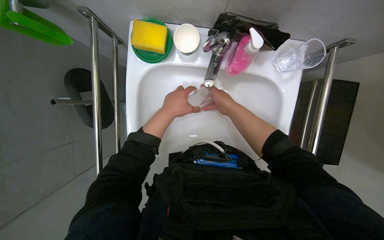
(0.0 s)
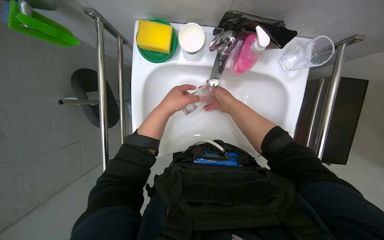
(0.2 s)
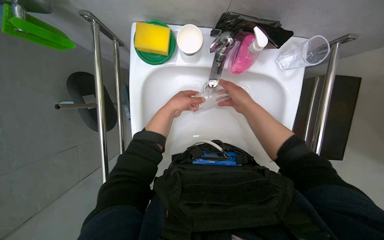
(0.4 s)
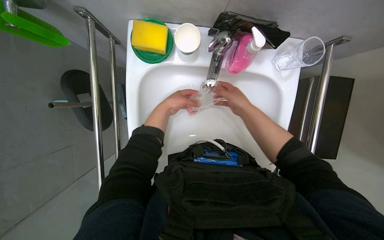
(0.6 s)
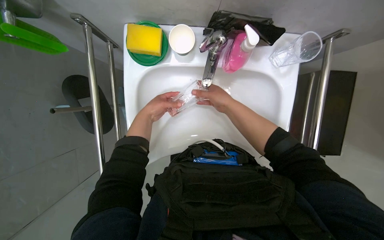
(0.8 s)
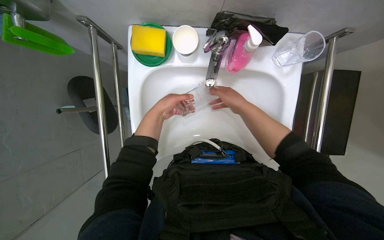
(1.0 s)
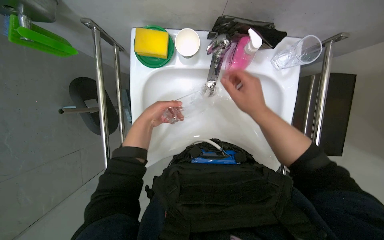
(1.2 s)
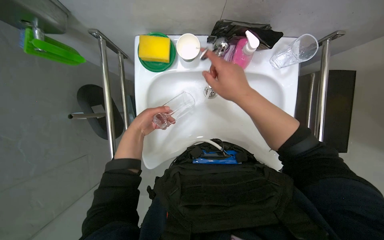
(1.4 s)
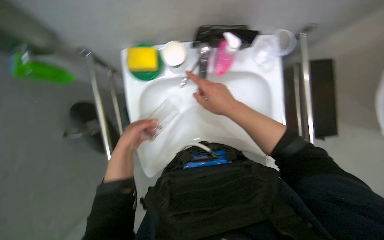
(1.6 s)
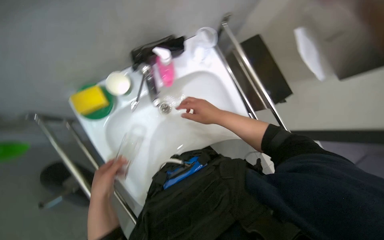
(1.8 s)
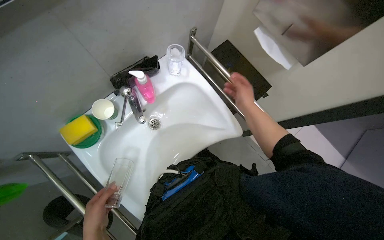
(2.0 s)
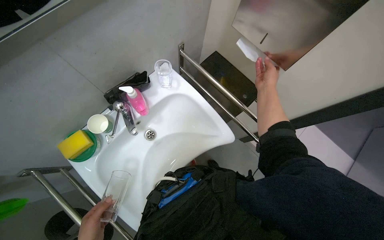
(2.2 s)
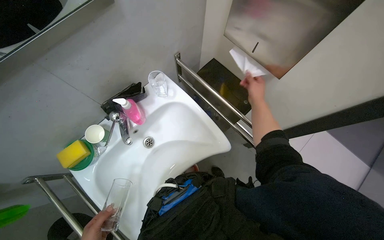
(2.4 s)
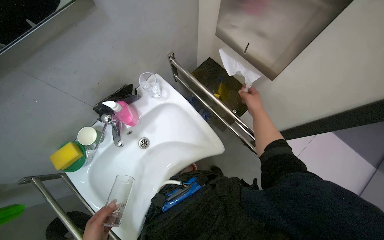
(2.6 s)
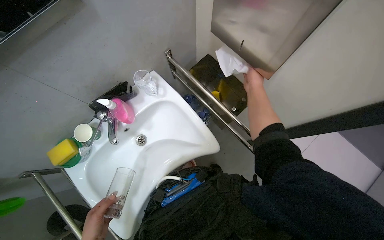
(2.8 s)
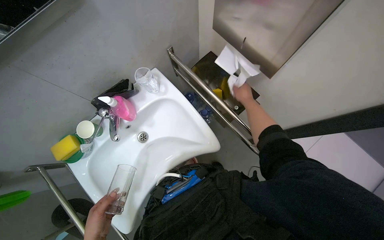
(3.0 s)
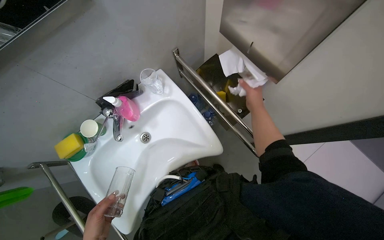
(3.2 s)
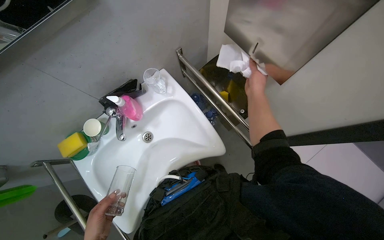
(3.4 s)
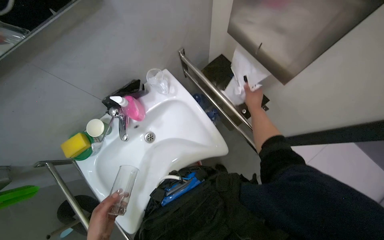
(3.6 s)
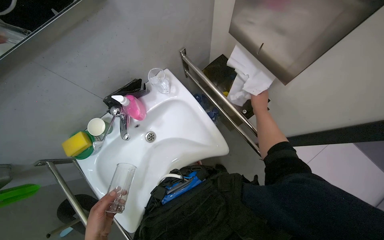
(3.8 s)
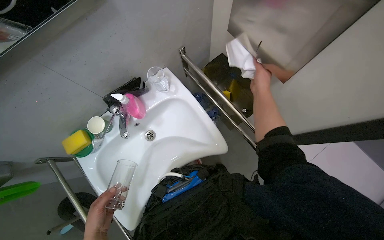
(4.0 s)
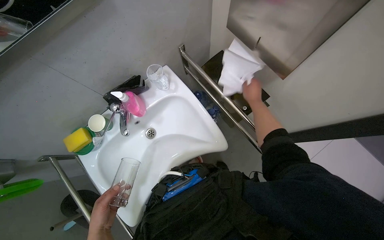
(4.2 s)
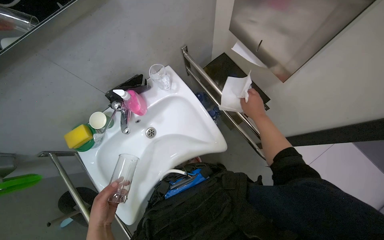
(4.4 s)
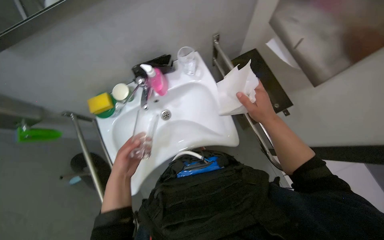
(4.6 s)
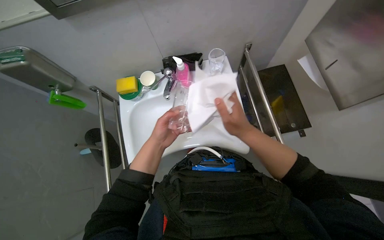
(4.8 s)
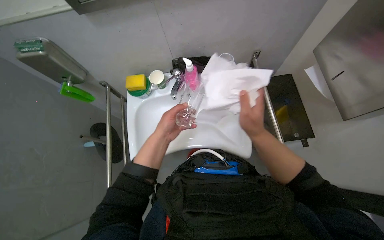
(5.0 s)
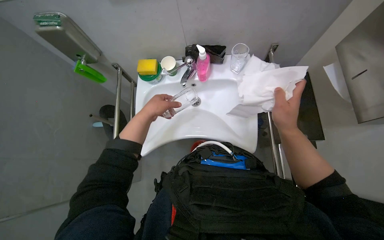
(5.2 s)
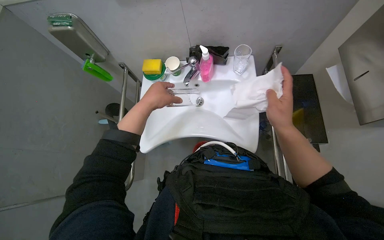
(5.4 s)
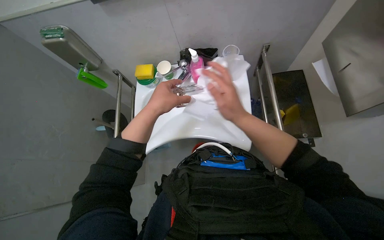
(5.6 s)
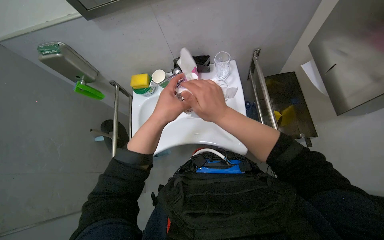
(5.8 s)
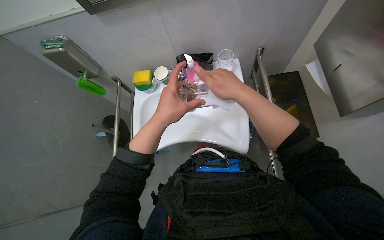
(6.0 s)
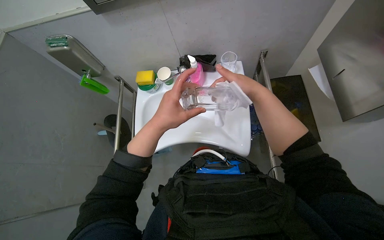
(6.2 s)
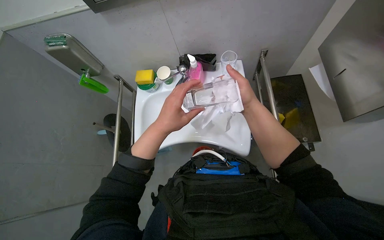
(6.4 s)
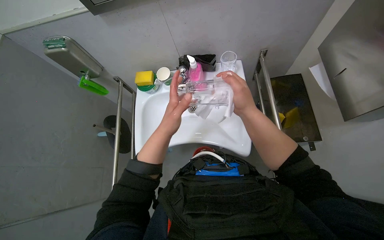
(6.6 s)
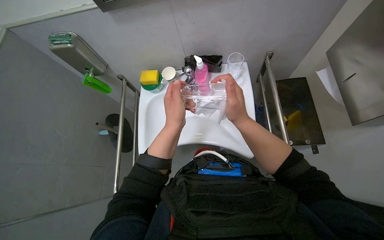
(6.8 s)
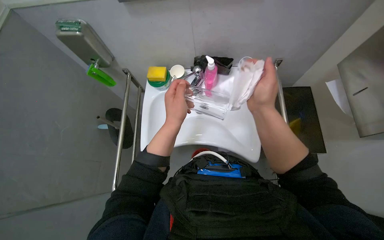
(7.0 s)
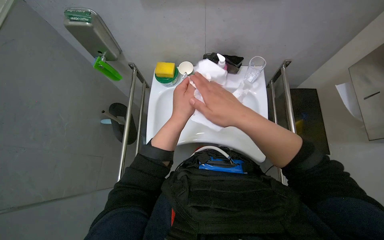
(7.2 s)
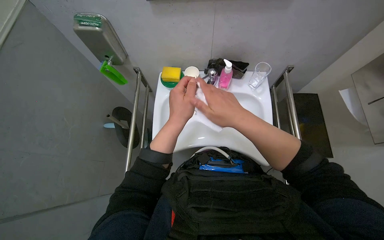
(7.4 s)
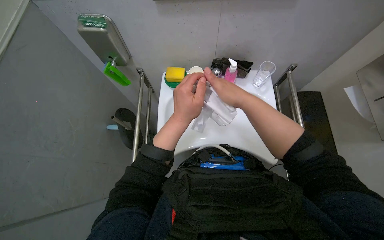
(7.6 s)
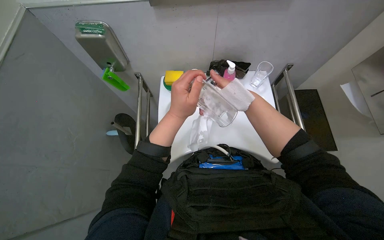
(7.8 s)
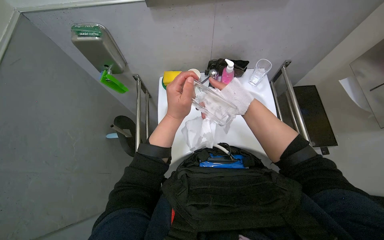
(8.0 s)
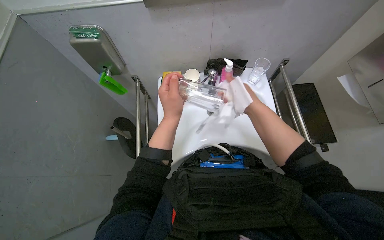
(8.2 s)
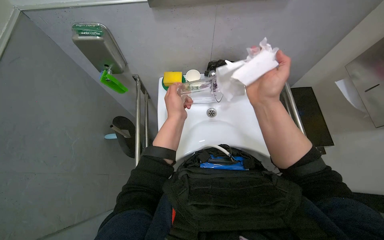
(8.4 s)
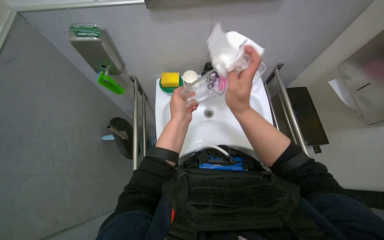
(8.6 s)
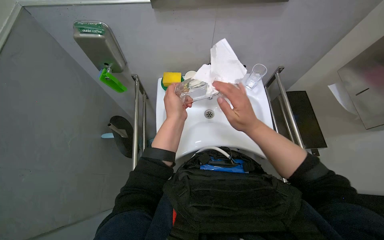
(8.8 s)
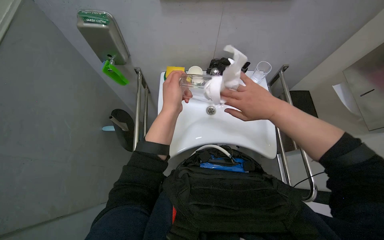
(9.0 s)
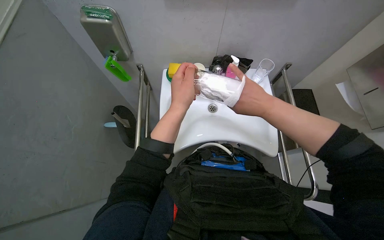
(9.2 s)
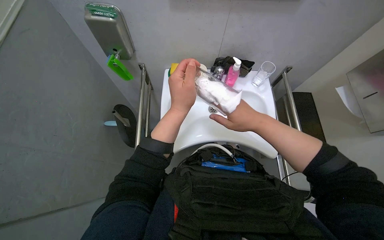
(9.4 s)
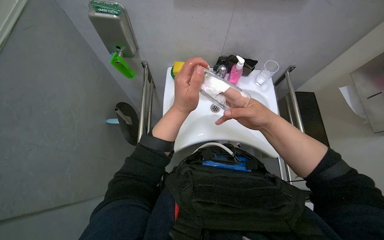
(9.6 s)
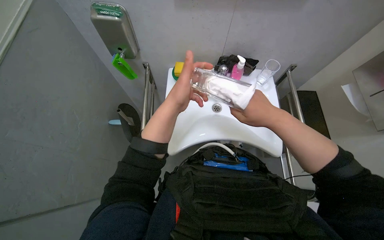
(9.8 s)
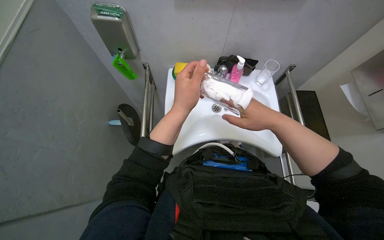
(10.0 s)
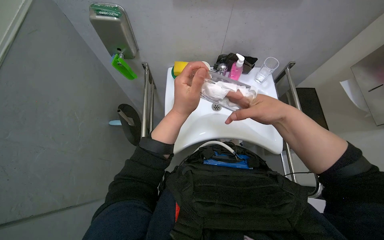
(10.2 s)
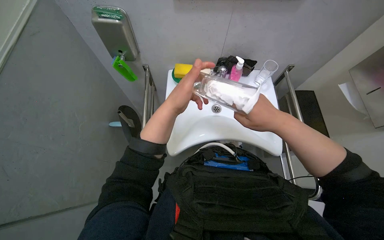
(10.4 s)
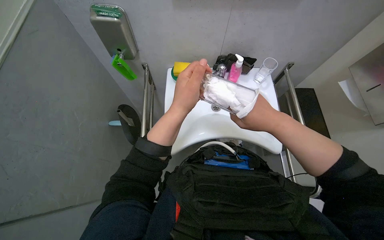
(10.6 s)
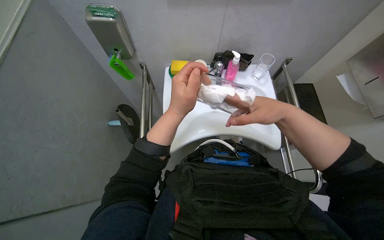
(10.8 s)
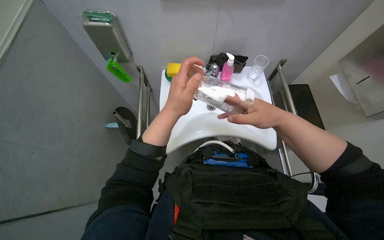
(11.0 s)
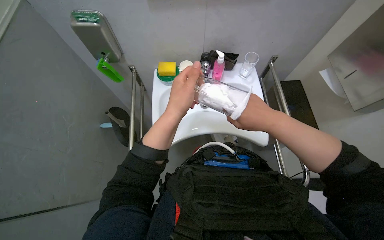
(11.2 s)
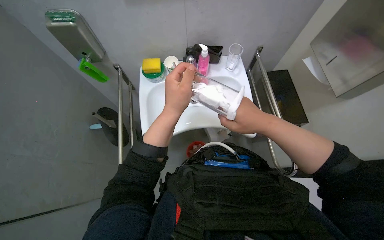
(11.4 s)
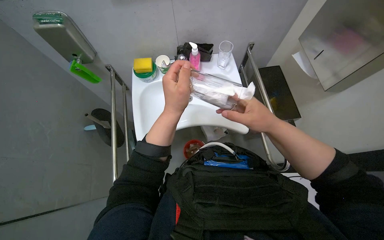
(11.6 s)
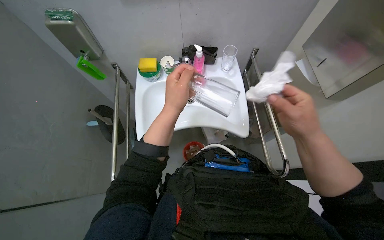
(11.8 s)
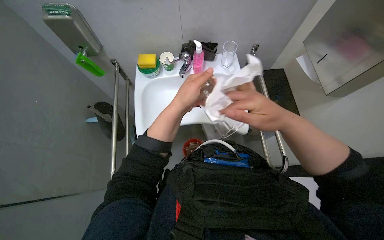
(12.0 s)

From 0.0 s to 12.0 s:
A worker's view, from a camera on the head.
Job: cleaning kitchen.
The whole recording: Cleaning glasses at sink. The worker washes and dries multiple glasses at the sink.
From 0.0 s to 1.6 s: The left hand travels to the left by approximately 15 cm. Meanwhile the right hand is displaced nearer to the camera by some 20 cm.
From 1.6 s to 3.0 s: Everything in view rotates roughly 40 degrees counterclockwise.
From 4.4 s to 6.0 s: Everything in view rotates about 30 degrees clockwise.
From 9.0 s to 10.4 s: The hands are busy where they are.
From 10.4 s to 12.0 s: The right hand heads nearer to the camera, covering some 10 cm.

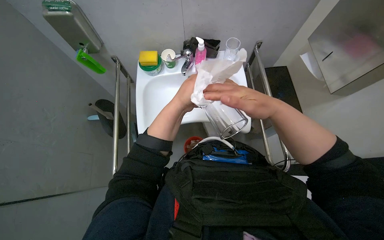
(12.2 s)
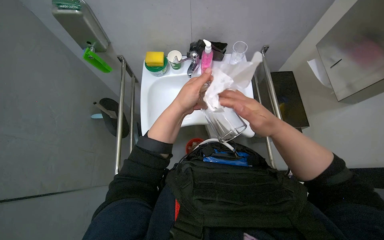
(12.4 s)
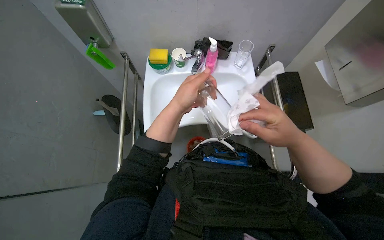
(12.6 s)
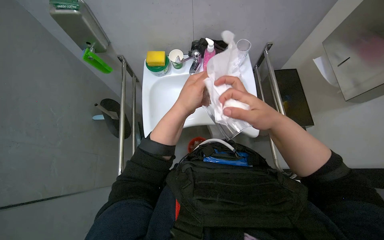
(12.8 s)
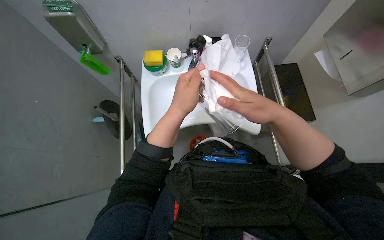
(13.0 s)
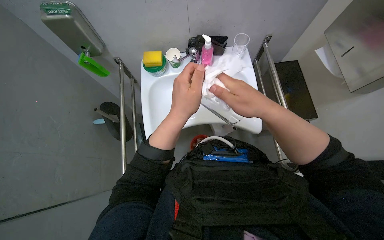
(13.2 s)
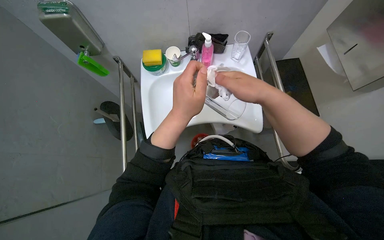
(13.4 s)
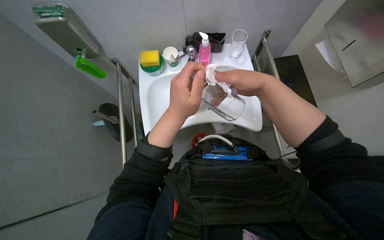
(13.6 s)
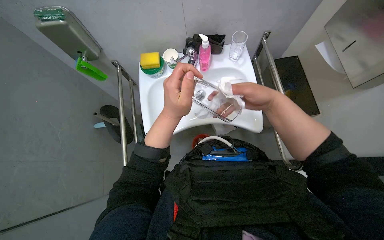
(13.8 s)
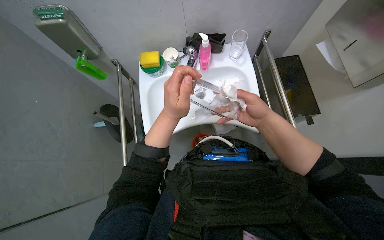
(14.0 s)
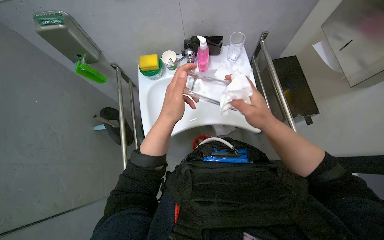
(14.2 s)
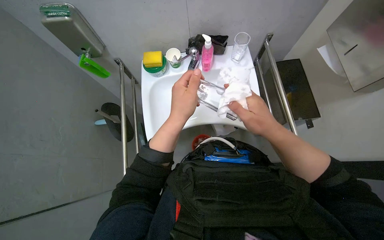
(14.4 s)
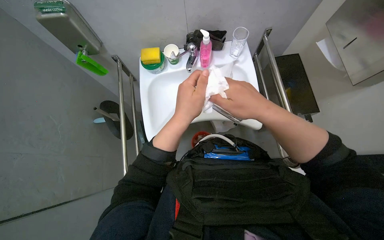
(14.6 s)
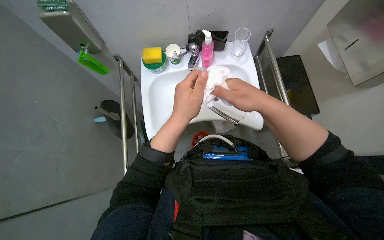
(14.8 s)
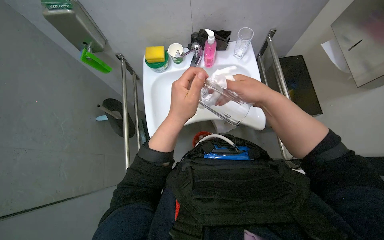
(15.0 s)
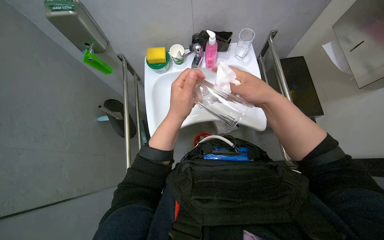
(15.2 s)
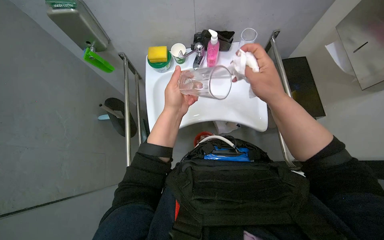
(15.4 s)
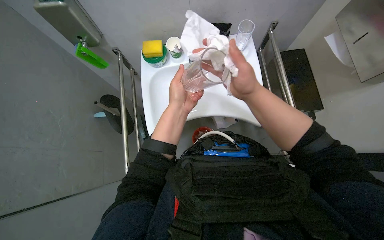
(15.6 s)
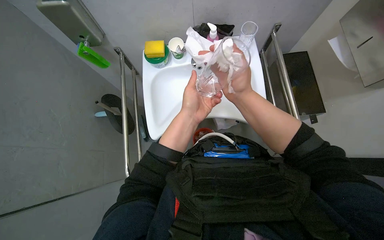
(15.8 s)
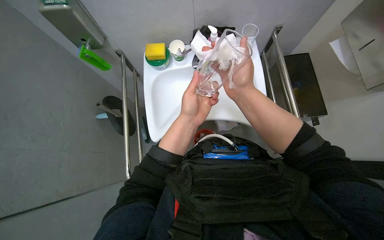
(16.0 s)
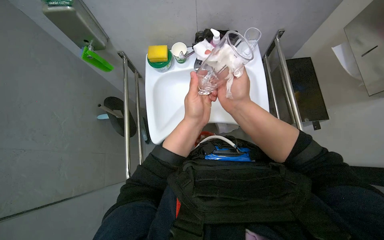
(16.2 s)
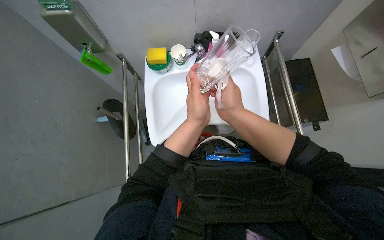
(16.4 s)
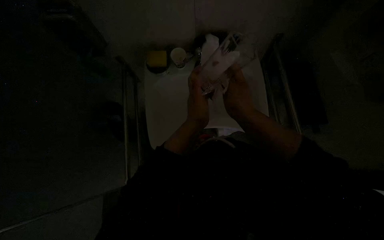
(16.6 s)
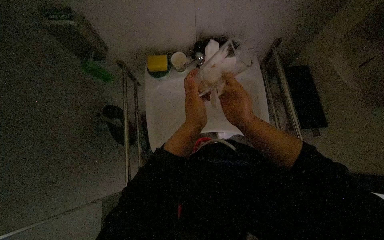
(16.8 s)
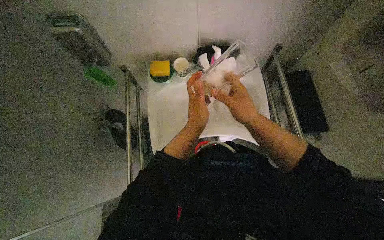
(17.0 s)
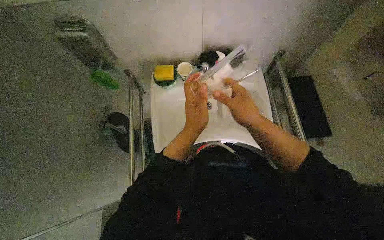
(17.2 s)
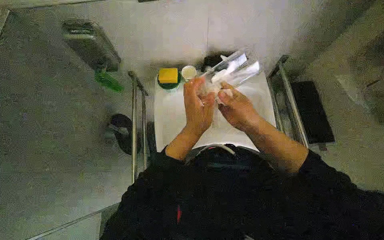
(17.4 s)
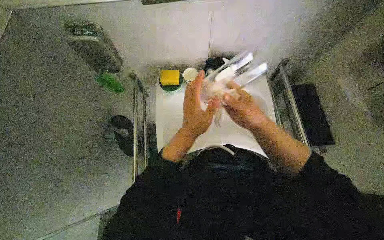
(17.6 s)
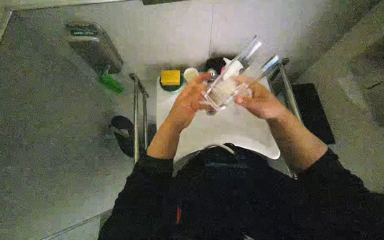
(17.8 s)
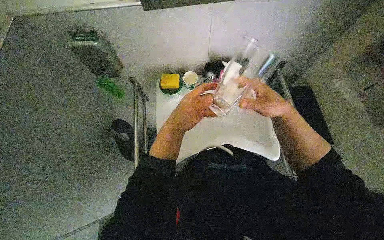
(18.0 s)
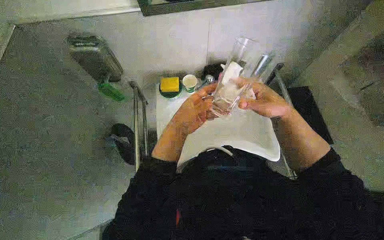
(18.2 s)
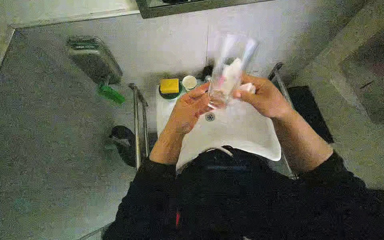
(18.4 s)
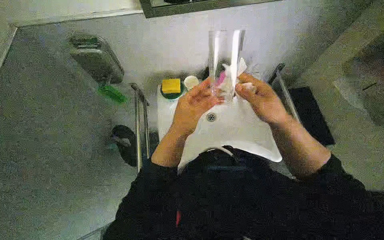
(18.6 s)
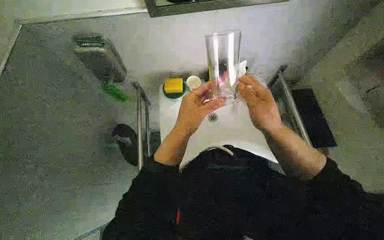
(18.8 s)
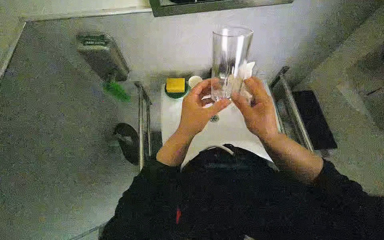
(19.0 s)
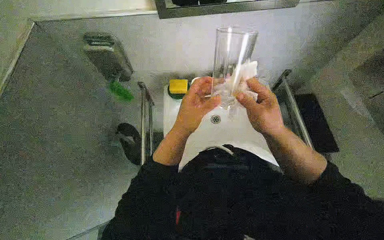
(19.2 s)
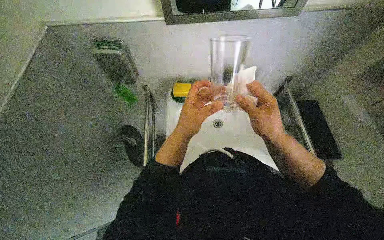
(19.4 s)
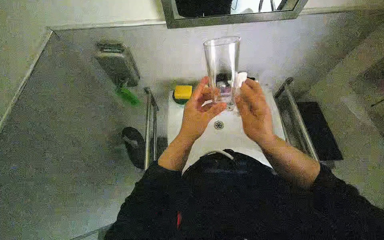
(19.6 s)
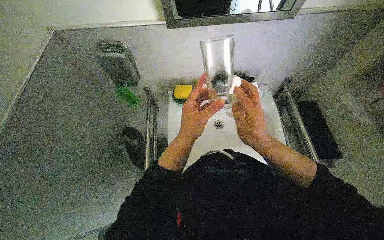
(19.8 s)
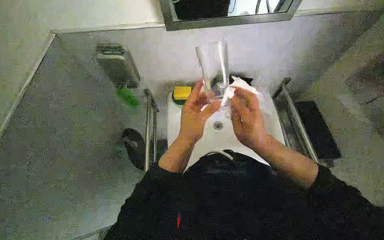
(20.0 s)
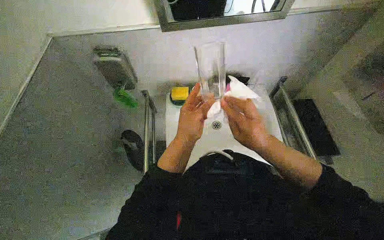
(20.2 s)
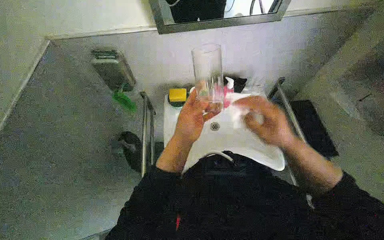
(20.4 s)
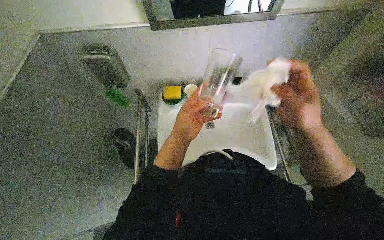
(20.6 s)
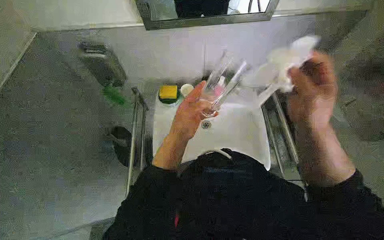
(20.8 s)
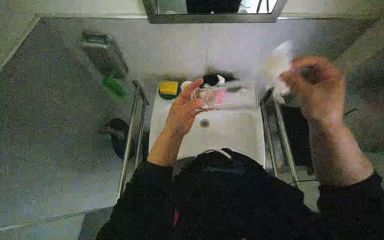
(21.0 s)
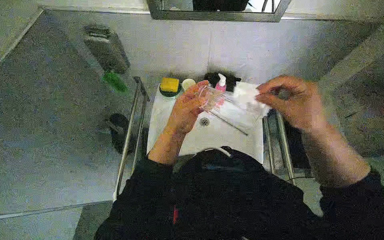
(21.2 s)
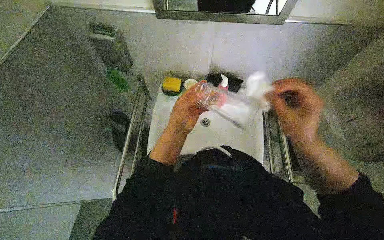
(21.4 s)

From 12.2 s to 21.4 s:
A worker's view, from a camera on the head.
Job: cleaning kitchen.
The whole recording: Cleaning glasses at sink. The worker washes and dries multiple glasses at the sink.
From 12.2 s to 13.8 s: The right hand goes some 15 cm farther from the camera.
From 15.2 s to 16.8 s: The hands make small movements and keep their place.
From 18.4 s to 19.8 s: The hands work in one place, with small movements.
From 19.8 s to 21.4 s: The right hand shifts some 10 cm to the right.
